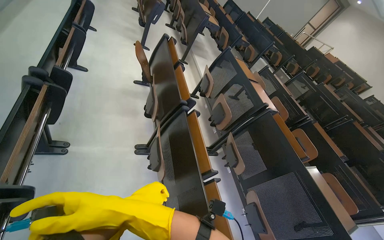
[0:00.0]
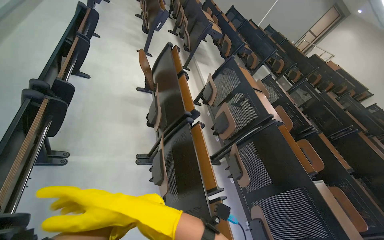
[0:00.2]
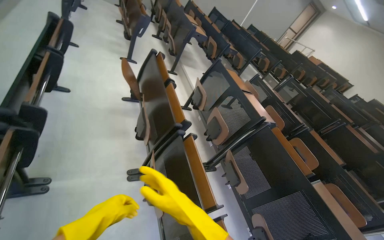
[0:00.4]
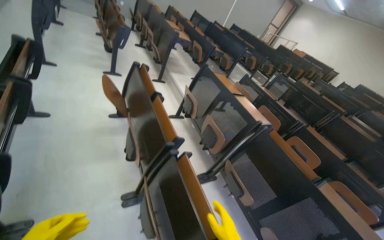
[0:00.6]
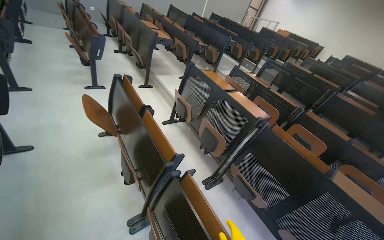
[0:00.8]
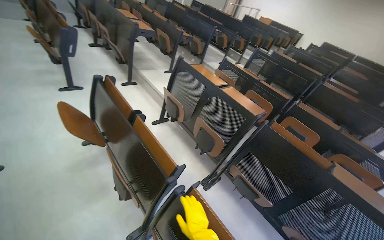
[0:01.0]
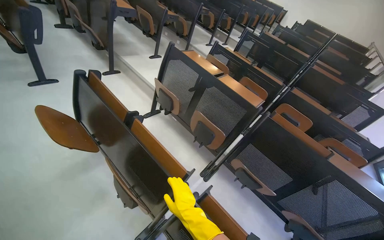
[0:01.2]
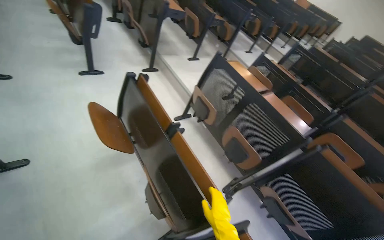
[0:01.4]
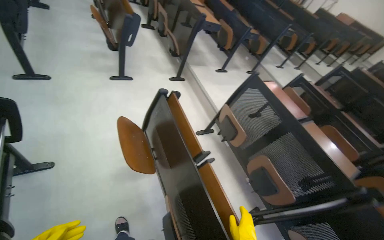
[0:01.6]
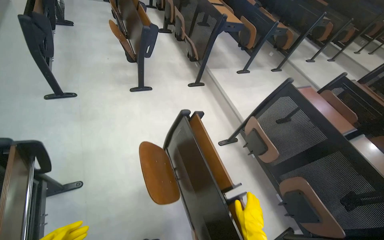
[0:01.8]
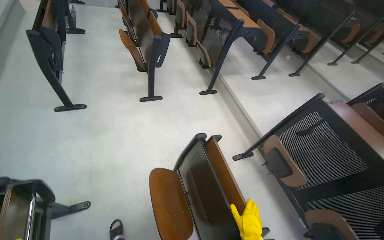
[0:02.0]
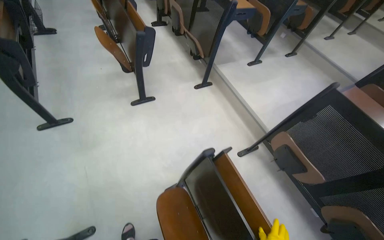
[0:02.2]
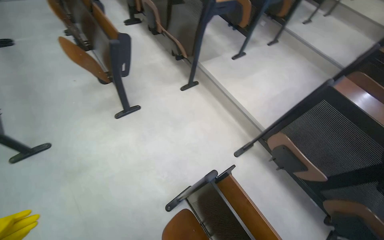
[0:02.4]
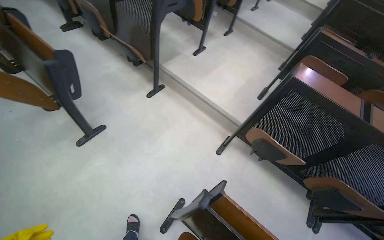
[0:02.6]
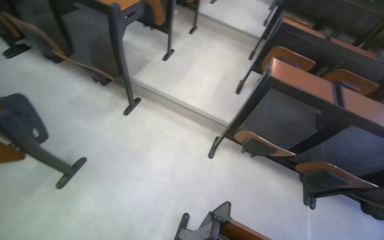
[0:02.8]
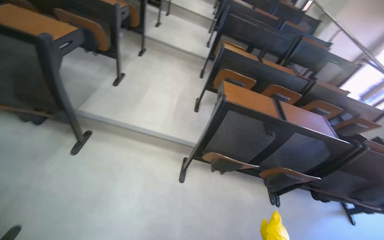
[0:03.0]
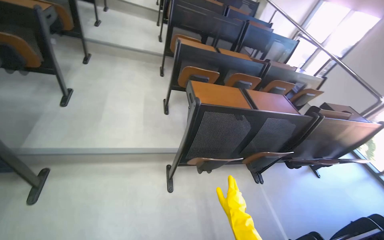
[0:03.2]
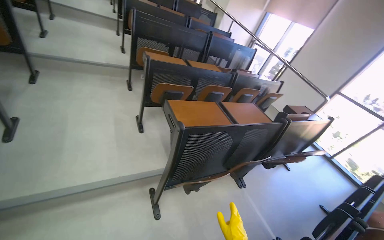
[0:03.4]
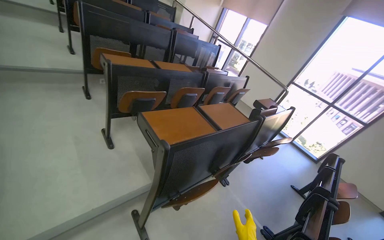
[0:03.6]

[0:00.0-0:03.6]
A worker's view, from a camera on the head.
Job: organizing items.
The whole recording: Closing lecture hall windows. The worker closes the windows in the lecture hall.
0:00.0 to 0:01.8: The wearer moves some 1.5 m.
0:01.8 to 0:03.6: The camera is carried approximately 1.5 m. The wearer's head swings approximately 100 degrees to the right.

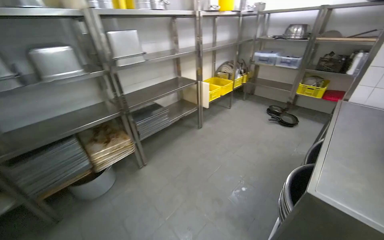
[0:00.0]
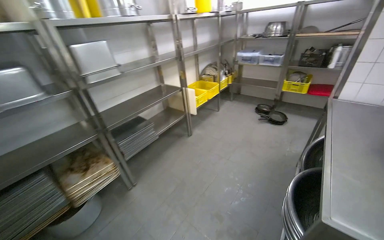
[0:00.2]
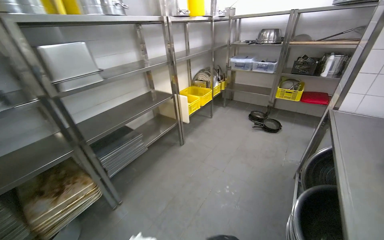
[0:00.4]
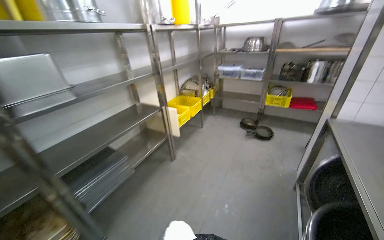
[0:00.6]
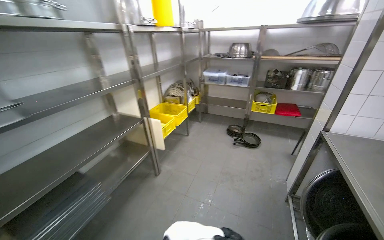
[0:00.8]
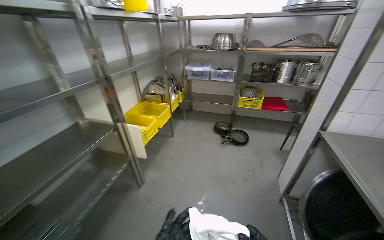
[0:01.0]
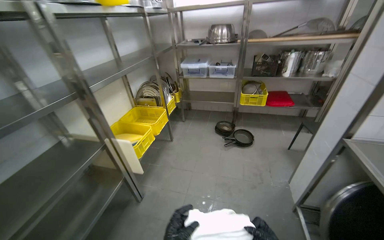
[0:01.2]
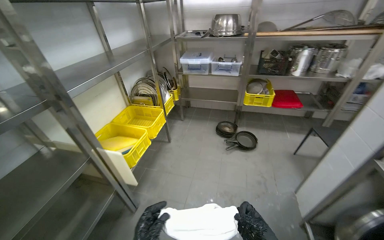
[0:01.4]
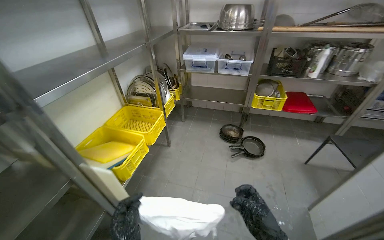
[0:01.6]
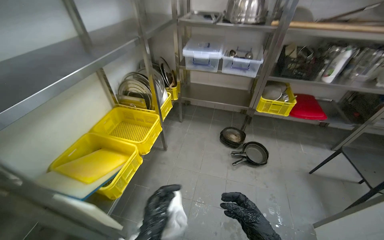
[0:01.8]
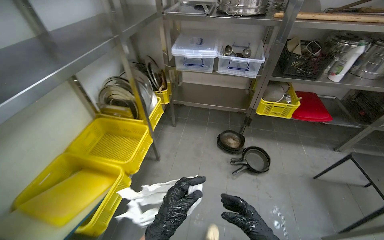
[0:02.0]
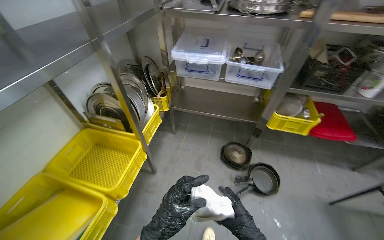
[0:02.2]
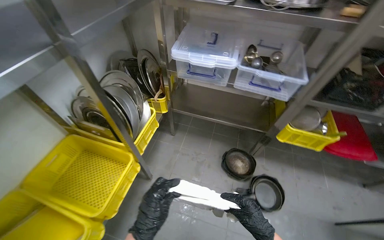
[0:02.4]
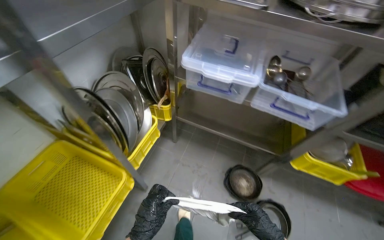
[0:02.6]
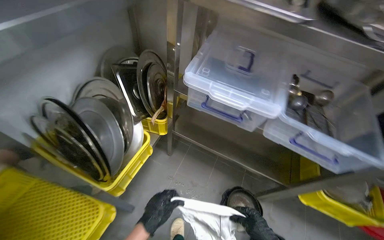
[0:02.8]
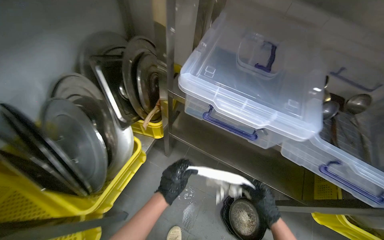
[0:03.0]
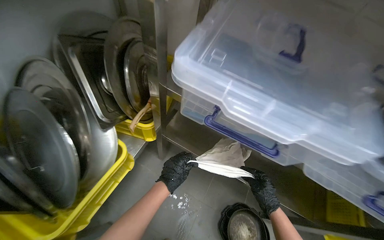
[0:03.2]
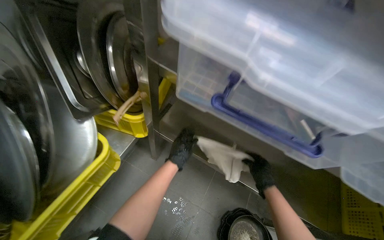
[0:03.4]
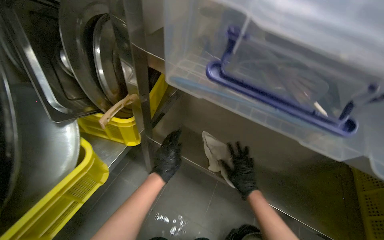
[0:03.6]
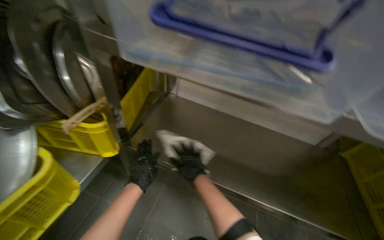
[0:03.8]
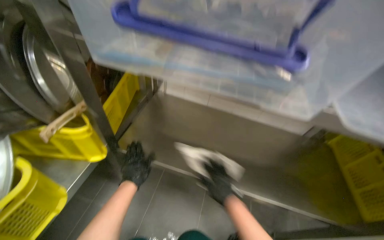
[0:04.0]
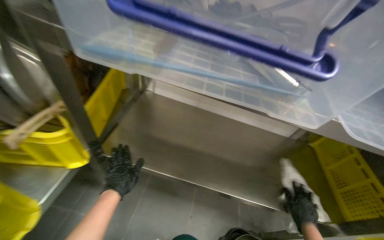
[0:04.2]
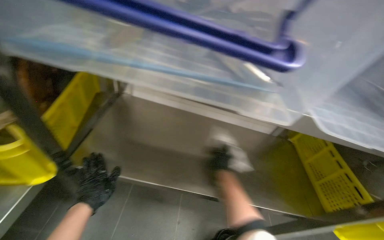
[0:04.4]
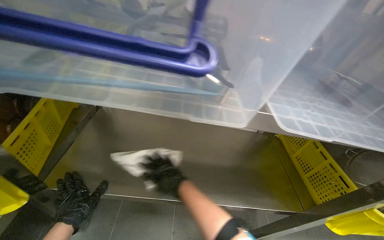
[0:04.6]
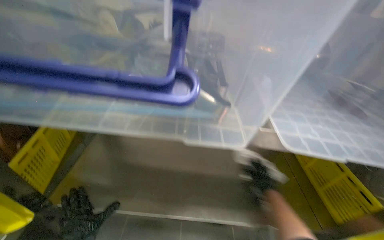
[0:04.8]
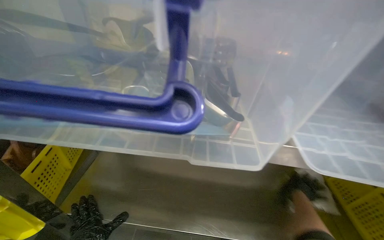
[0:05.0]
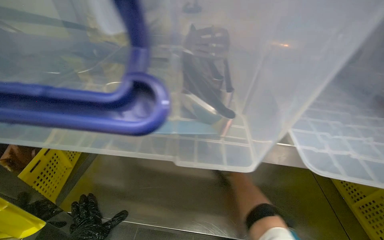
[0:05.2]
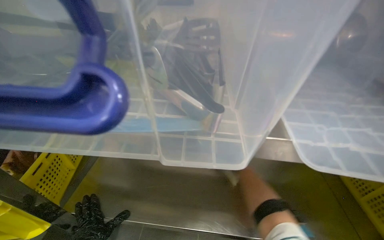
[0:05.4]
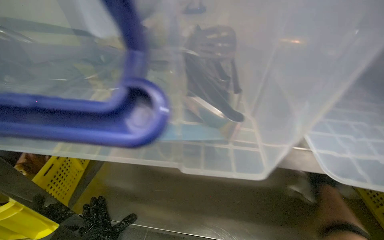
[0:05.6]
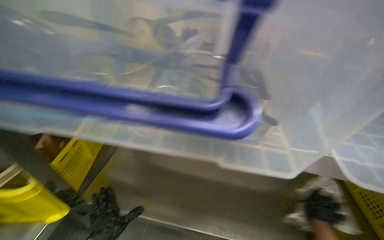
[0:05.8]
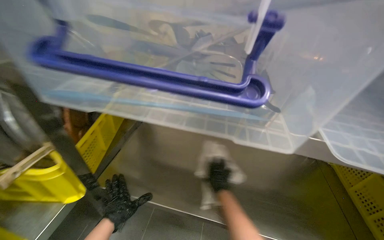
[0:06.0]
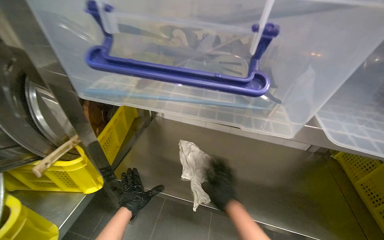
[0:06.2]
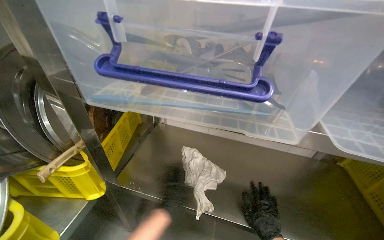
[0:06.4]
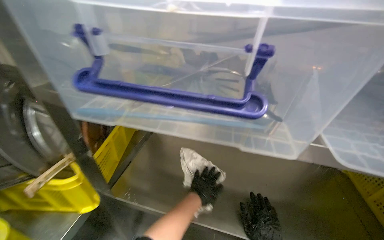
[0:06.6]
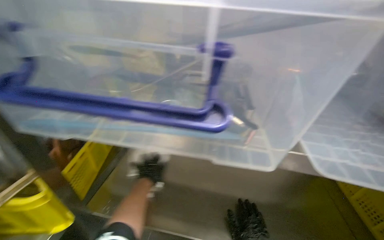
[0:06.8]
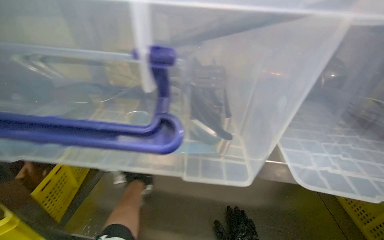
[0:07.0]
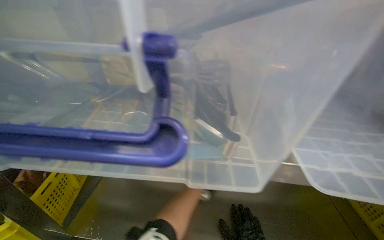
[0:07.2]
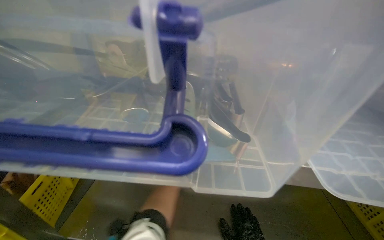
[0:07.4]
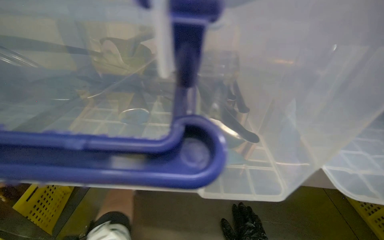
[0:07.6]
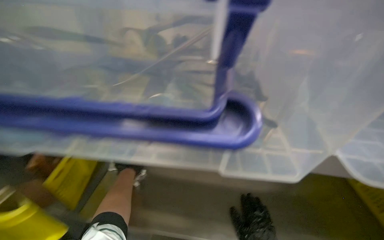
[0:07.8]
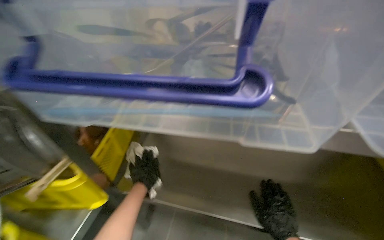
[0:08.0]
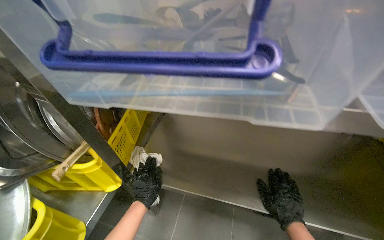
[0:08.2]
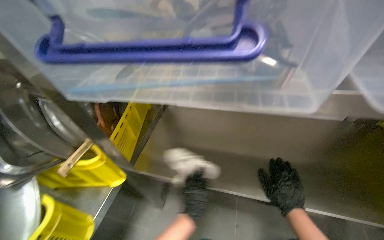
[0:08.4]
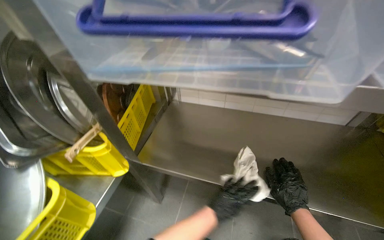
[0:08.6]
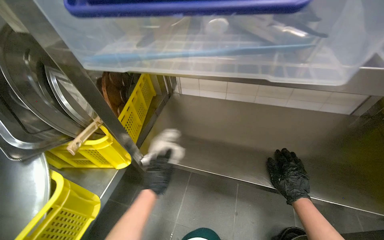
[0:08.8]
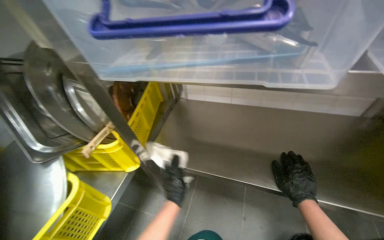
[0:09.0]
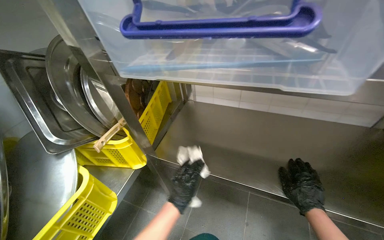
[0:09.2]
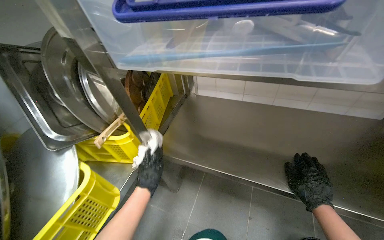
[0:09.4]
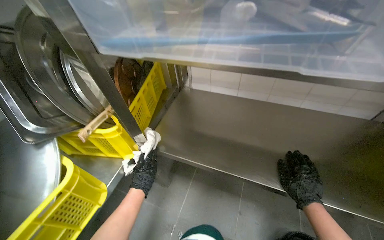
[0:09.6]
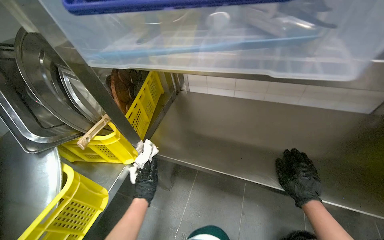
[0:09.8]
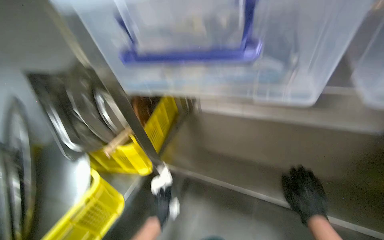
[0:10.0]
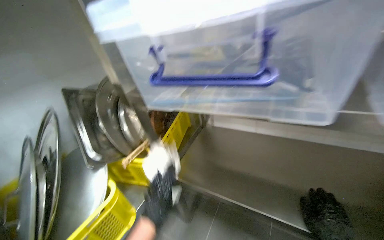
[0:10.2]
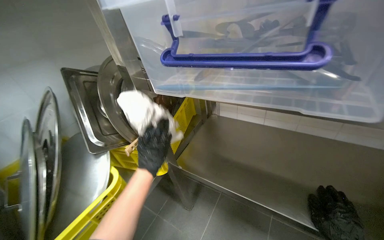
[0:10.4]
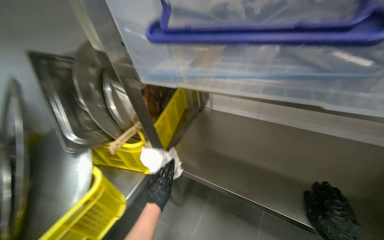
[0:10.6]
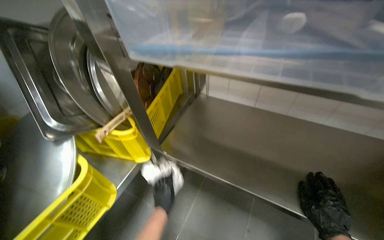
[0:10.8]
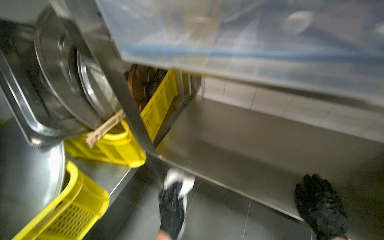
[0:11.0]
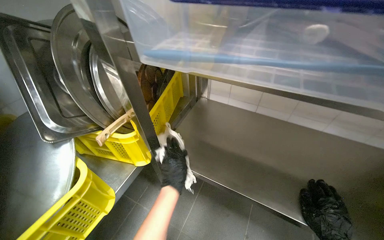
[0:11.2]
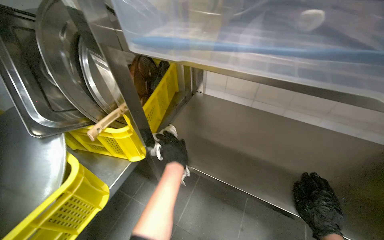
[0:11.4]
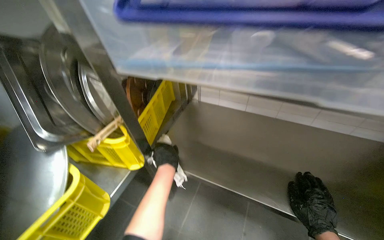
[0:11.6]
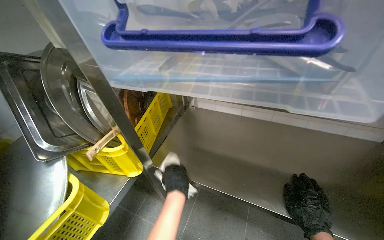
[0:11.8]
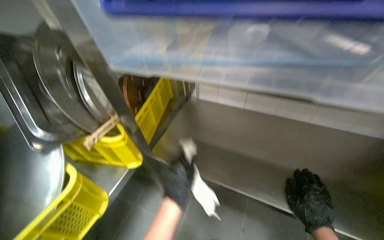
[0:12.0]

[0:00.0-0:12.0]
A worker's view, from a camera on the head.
Job: wiping surfaces.
The whole recording: Cleaning metal shelves. The worker cleans a metal shelf with a white cloth.
0:01.6 to 0:03.0: The camera is carried approximately 1.5 m. The wearer looks about 20 degrees further downward.
0:03.0 to 0:04.4: The wearer looks approximately 20 degrees further to the right.
0:07.6 to 0:09.0: The camera sweeps to the left, by approximately 15 degrees.
0:09.0 to 0:10.4: The left hand travels to the left and up the picture by about 15 cm.
0:10.4 to 0:12.0: The left hand swings up and down the picture, some 25 cm each way, with 2 reversals.

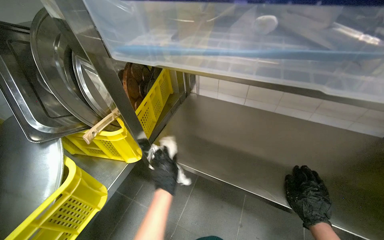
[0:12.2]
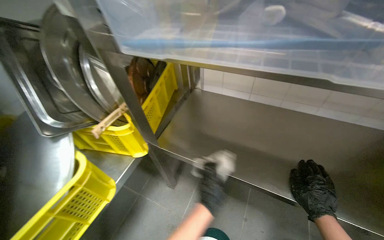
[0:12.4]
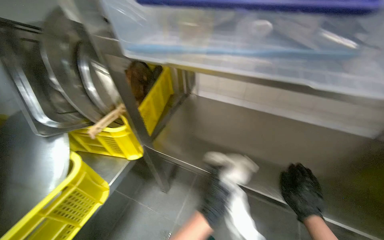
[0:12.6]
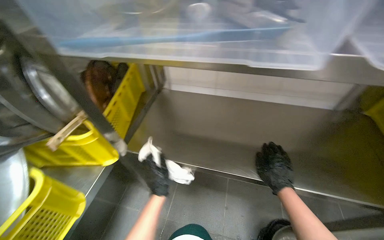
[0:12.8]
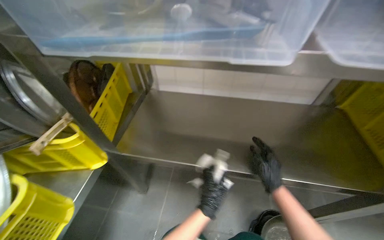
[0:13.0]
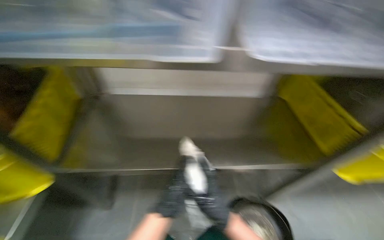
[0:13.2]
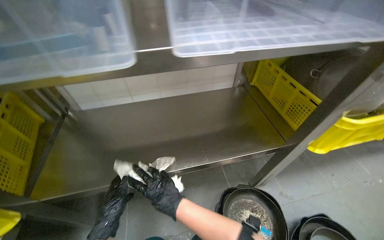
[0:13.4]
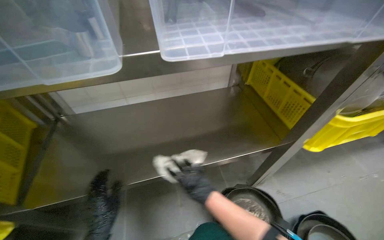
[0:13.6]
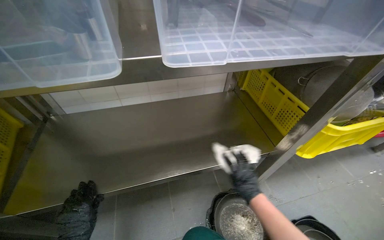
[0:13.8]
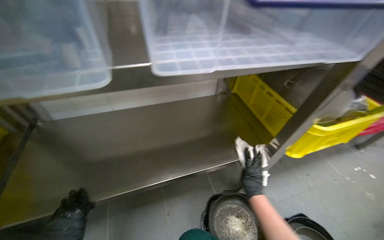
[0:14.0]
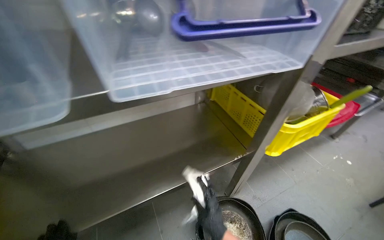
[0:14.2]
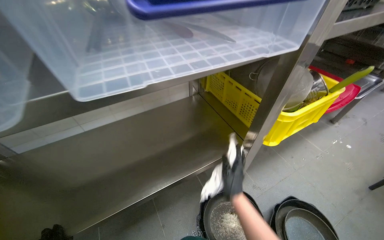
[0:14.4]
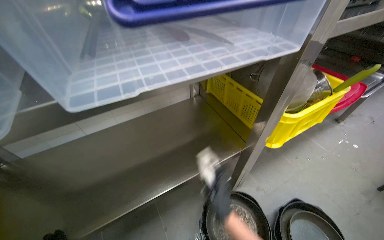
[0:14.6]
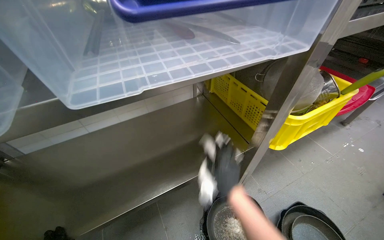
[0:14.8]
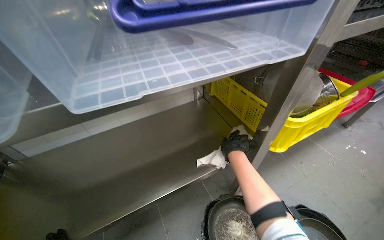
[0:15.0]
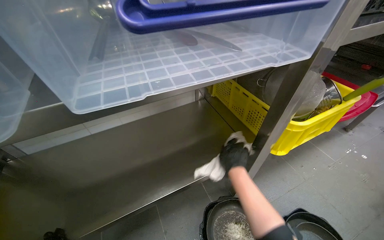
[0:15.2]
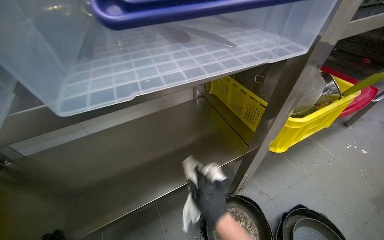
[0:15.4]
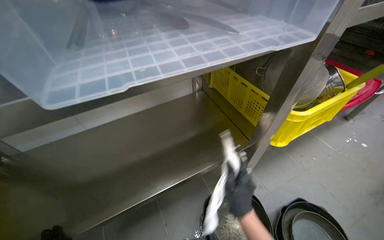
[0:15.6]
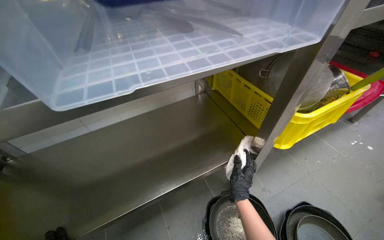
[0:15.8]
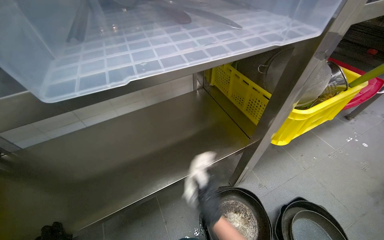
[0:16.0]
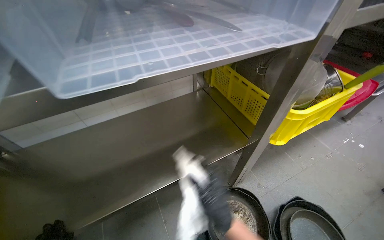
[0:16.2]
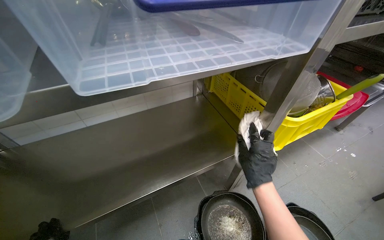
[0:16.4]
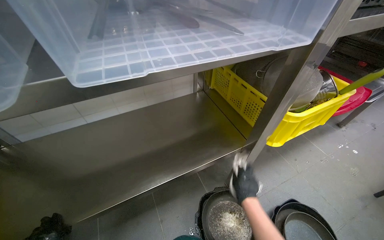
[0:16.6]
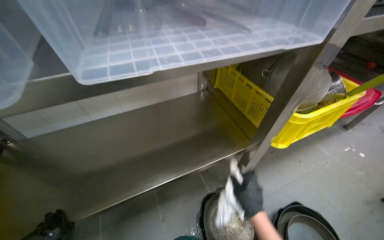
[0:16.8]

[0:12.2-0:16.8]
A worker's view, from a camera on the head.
Job: wiping surfaces.
The whole recording: Cleaning metal shelves. The worker cleans a metal shelf with a white cloth.
0:12.2 to 0:13.8: The head rotates approximately 30 degrees to the right.
0:13.8 to 0:15.2: The right hand shifts approximately 15 cm up the picture.
0:15.2 to 0:16.8: The right hand swings up and down the picture, approximately 15 cm each way, with 2 reversals.
